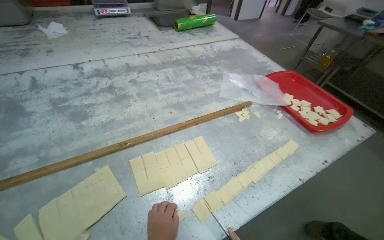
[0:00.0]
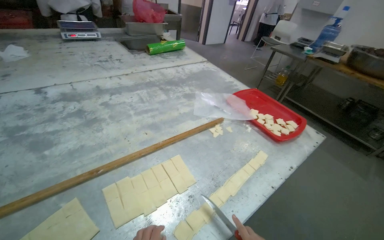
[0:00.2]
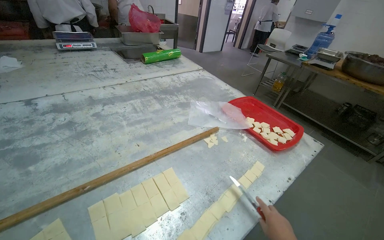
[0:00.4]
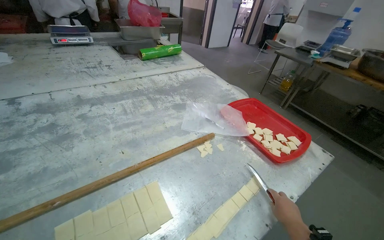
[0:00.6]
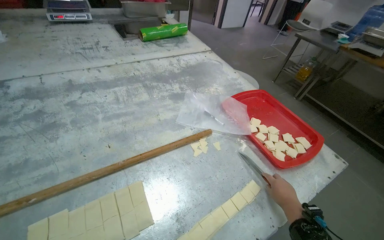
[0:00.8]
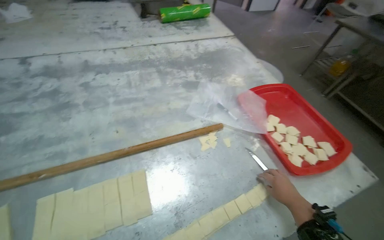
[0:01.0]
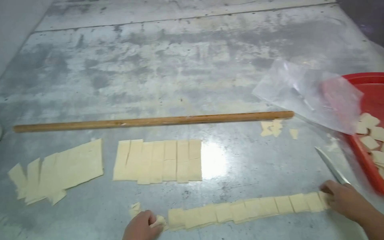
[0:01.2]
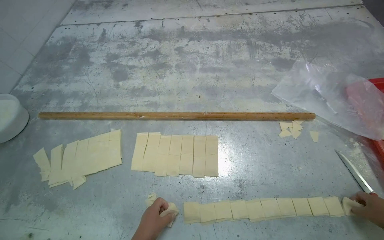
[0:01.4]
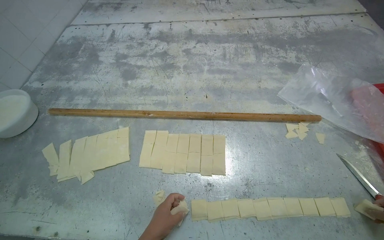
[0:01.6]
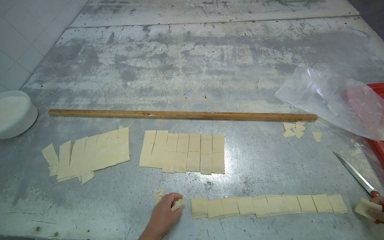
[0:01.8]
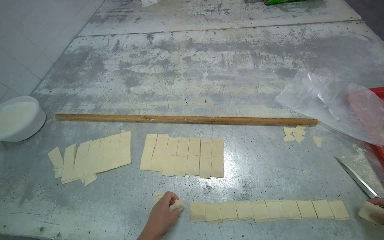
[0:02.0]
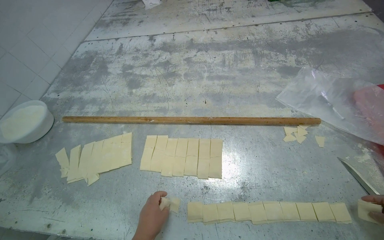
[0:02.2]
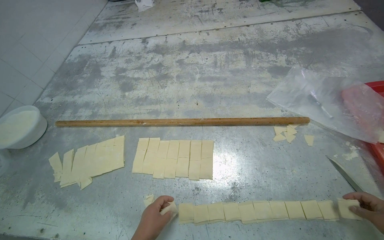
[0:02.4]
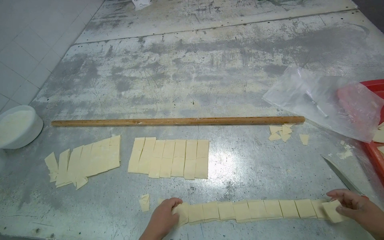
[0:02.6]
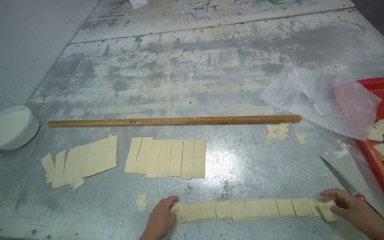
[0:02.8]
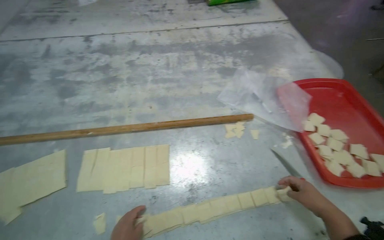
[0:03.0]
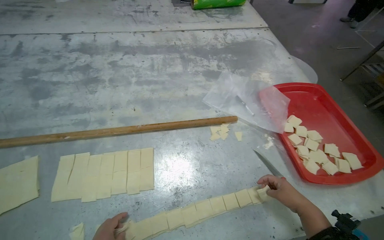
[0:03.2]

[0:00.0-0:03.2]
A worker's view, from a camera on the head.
Job: preparing food.
The whole recording: Cutting dough into small squares. The worker uses a knife to cut a long strip of dough into small square pieces.
0:00.0 to 0:01.6: The wearer looks roughly 30 degrees further to the left.

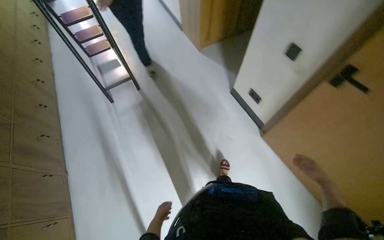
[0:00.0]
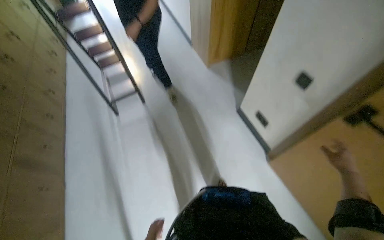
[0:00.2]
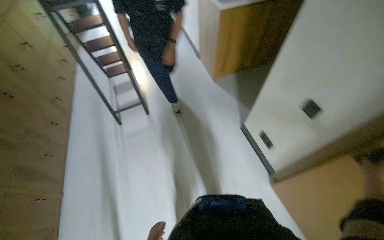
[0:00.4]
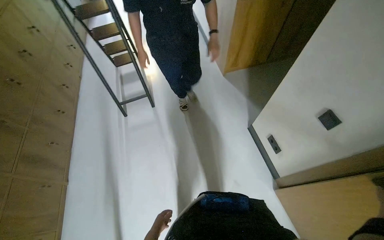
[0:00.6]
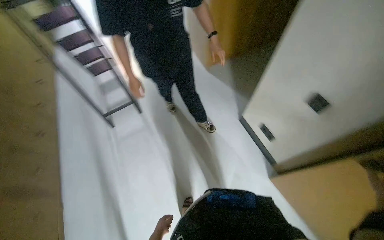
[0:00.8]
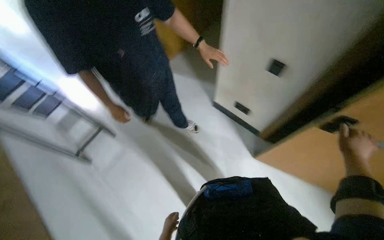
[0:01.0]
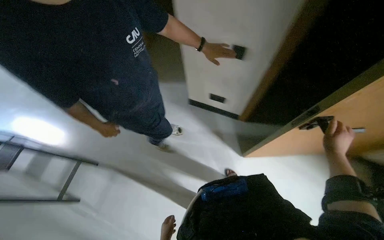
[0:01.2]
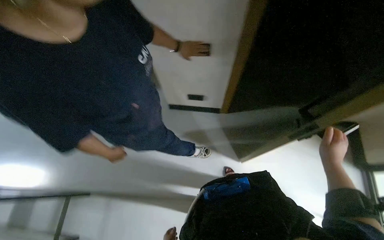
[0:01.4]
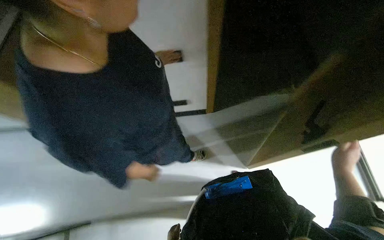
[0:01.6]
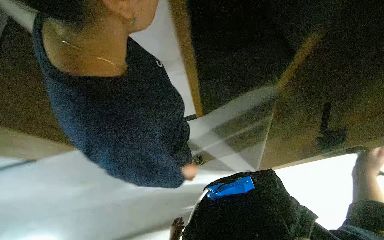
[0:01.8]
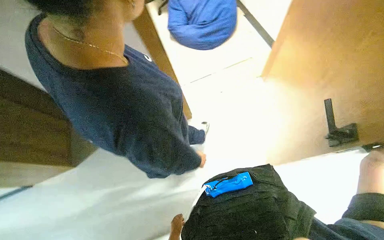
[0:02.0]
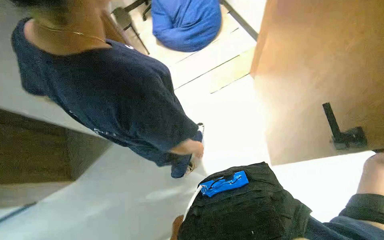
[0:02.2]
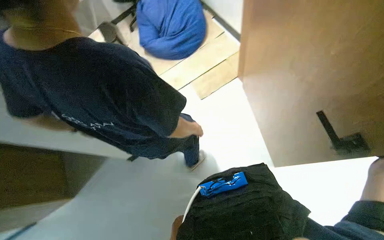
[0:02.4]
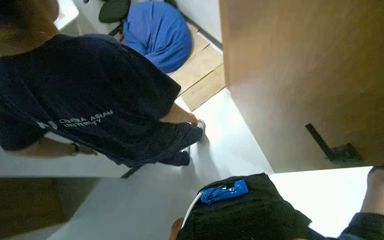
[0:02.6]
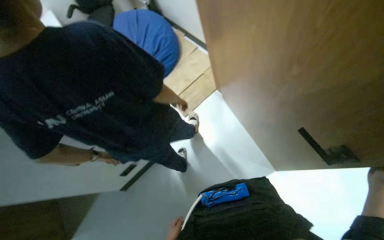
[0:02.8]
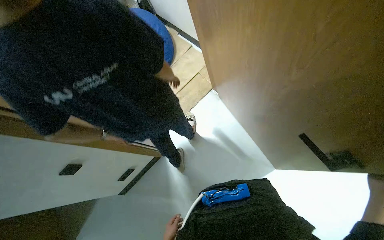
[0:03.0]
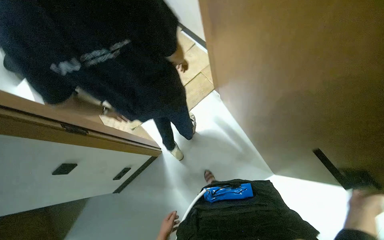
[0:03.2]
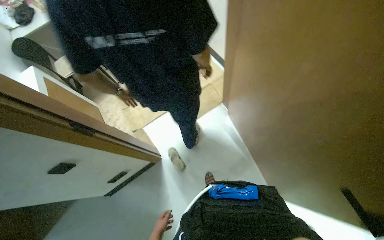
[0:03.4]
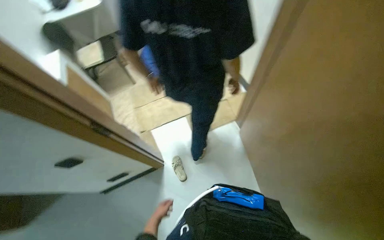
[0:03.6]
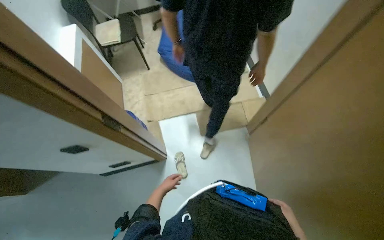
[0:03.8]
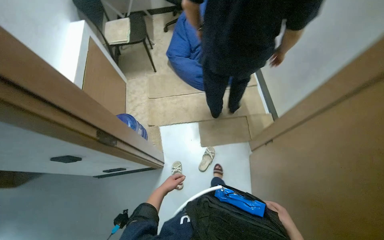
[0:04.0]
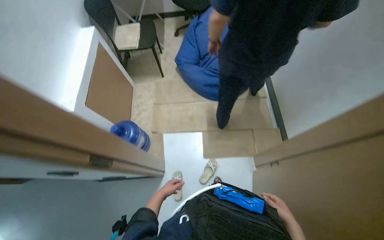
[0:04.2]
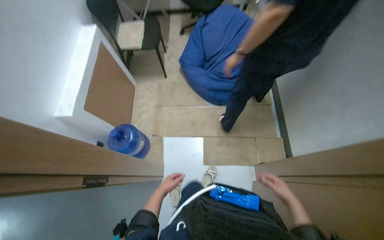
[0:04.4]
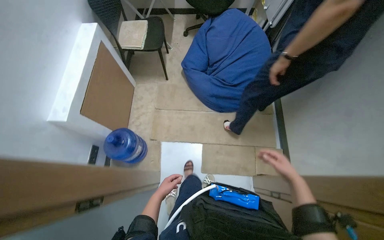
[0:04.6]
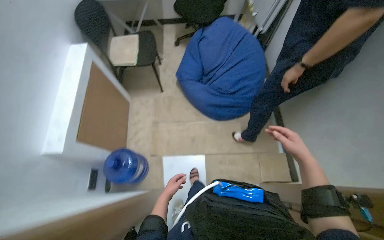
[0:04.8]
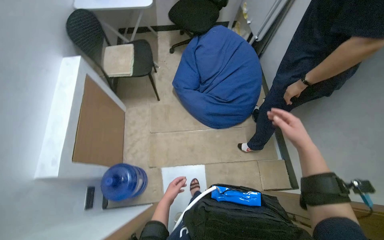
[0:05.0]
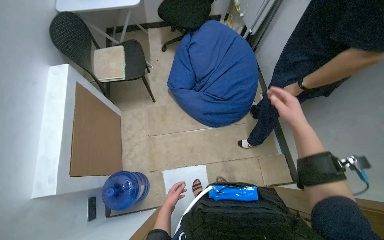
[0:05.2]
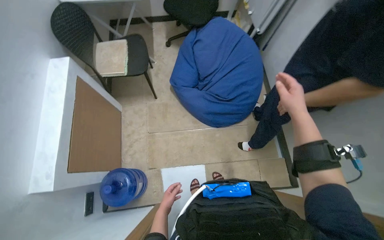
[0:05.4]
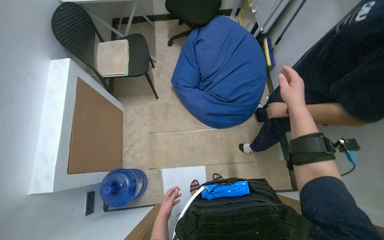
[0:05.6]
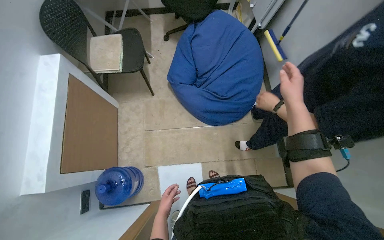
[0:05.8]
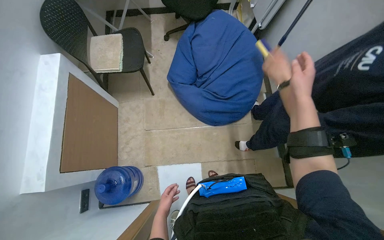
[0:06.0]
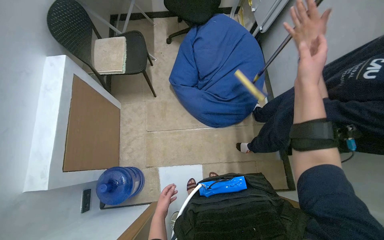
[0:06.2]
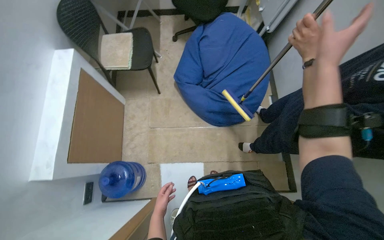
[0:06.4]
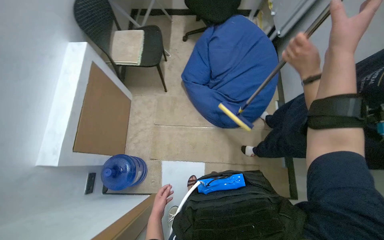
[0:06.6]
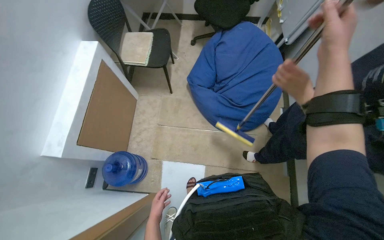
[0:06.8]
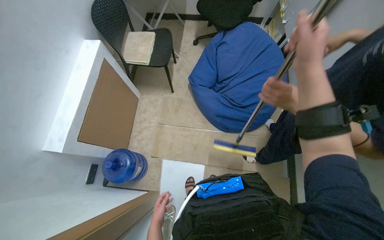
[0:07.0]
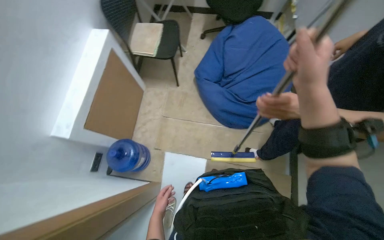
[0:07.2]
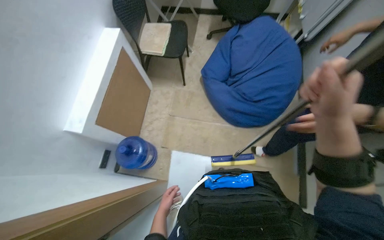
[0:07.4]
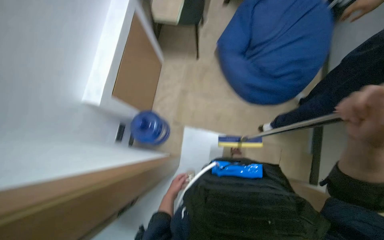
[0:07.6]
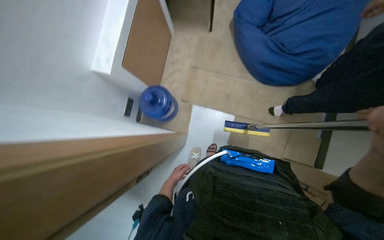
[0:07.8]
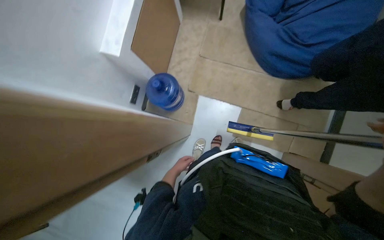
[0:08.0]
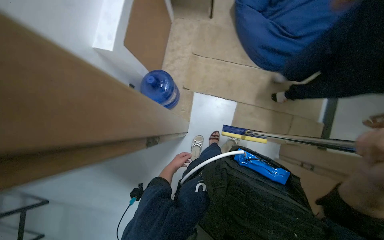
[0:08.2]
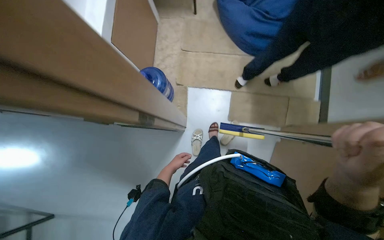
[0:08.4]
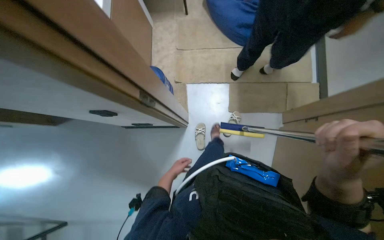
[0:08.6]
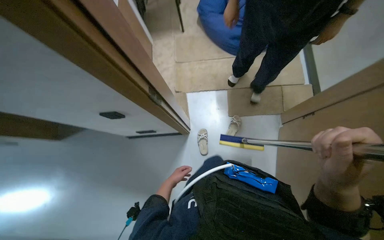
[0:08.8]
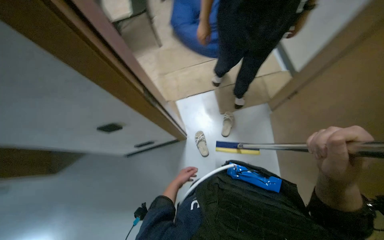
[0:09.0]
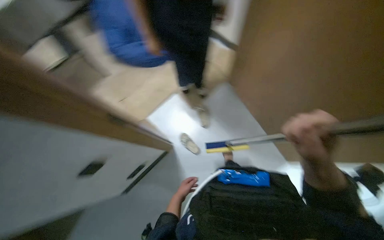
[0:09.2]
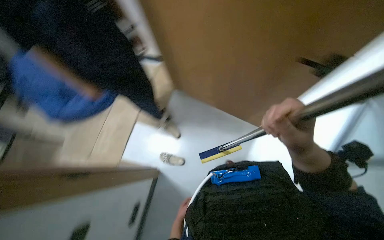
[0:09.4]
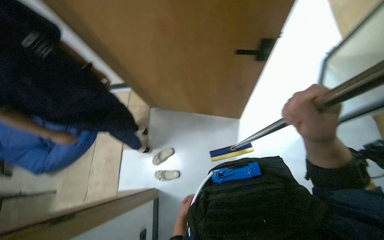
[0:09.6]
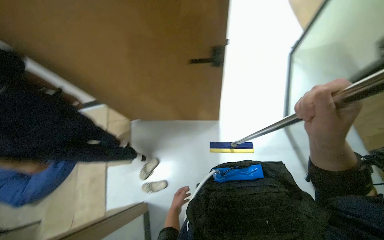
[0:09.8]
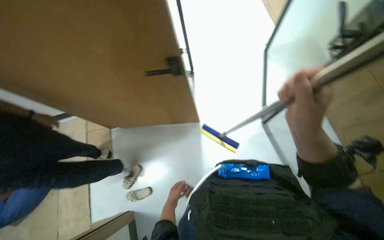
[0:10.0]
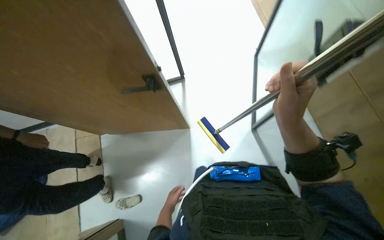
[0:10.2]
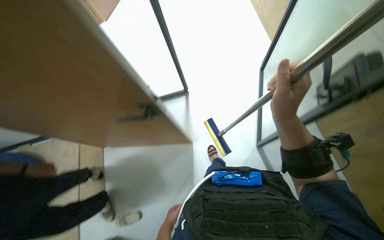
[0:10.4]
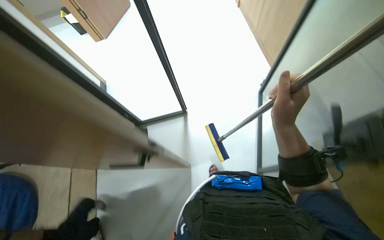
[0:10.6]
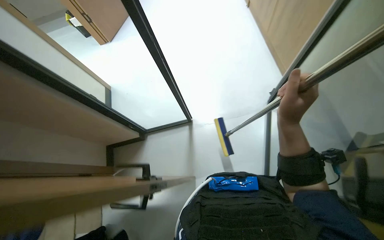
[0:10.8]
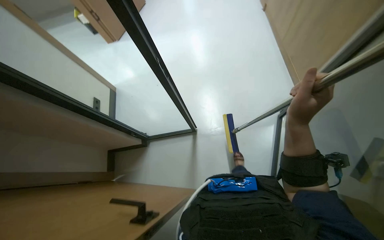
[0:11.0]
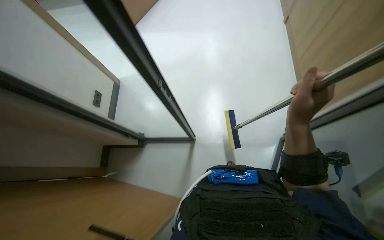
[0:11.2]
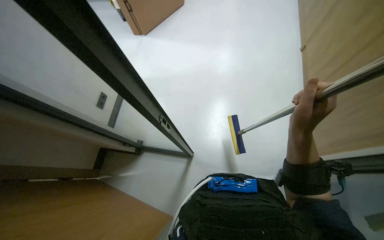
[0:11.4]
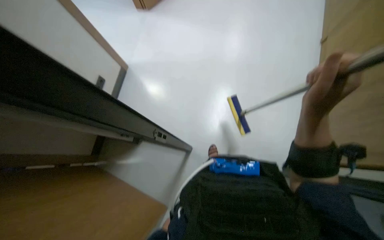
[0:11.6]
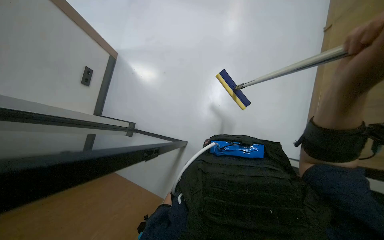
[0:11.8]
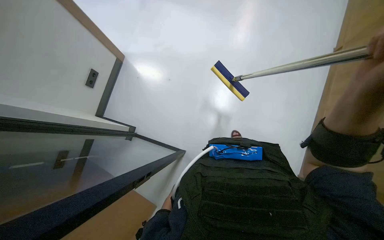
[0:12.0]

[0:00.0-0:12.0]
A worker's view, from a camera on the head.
Job: mopping floor.
The whole recording: Preparing to mop floor. The worker receives a mop from another person and holds it, preparing to clean the floor.
0:00.0 to 0:01.6: The wearer moves approximately 40 cm.
0:03.0 to 0:04.4: Everything in view rotates about 35 degrees clockwise.
0:04.4 to 0:06.0: The camera travels some 40 cm.
0:06.0 to 0:07.6: The right hand goes approximately 25 cm down the picture and nearer to the camera.
0:07.6 to 0:09.0: The view tilts approximately 15 degrees downward.
0:09.0 to 0:10.4: The wearer's head swings approximately 55 degrees to the right. The view tilts about 15 degrees upward.

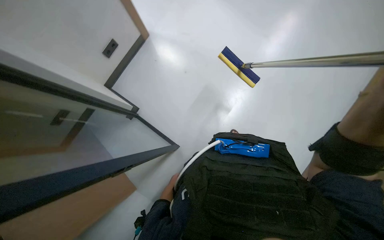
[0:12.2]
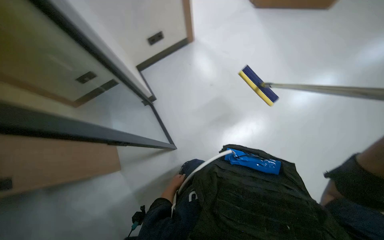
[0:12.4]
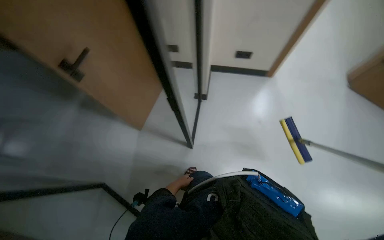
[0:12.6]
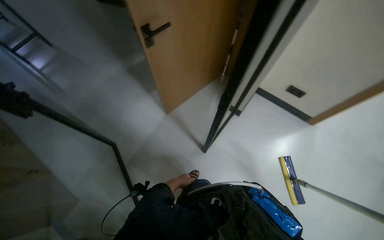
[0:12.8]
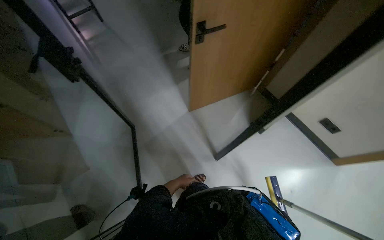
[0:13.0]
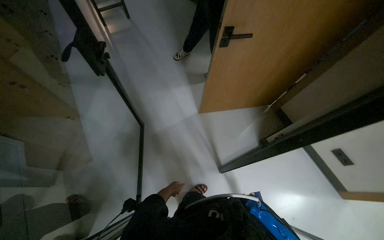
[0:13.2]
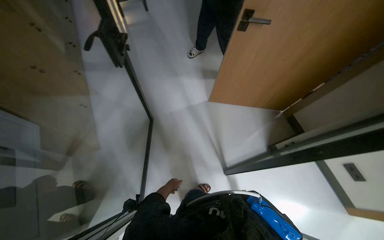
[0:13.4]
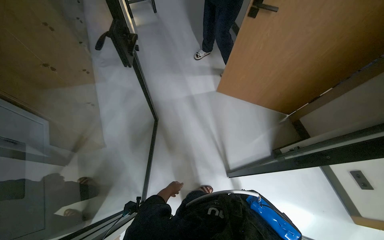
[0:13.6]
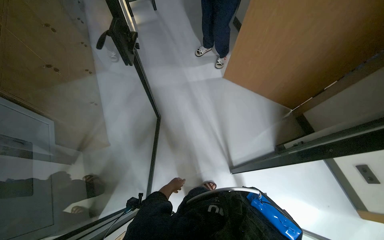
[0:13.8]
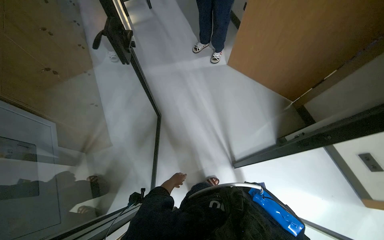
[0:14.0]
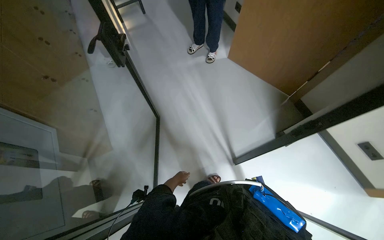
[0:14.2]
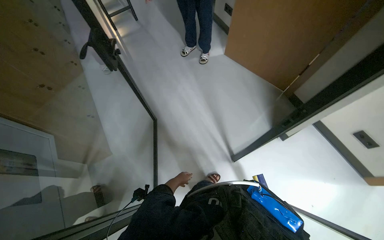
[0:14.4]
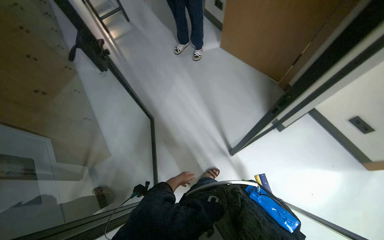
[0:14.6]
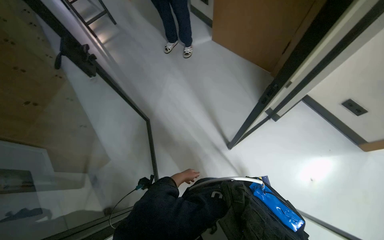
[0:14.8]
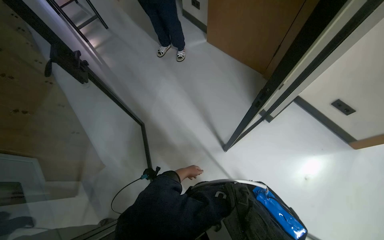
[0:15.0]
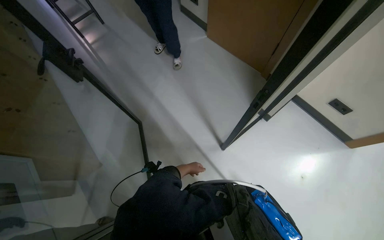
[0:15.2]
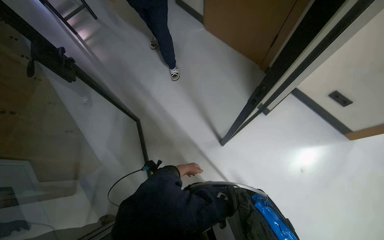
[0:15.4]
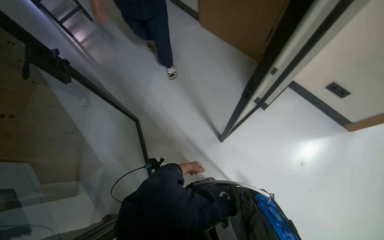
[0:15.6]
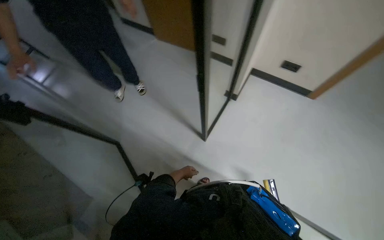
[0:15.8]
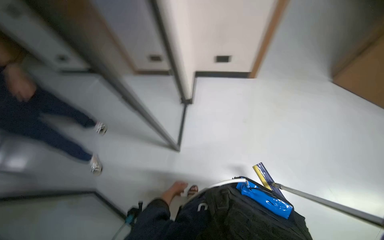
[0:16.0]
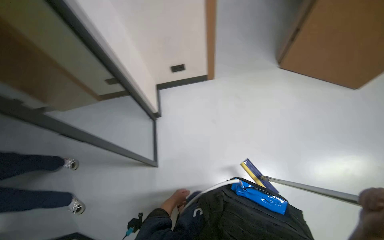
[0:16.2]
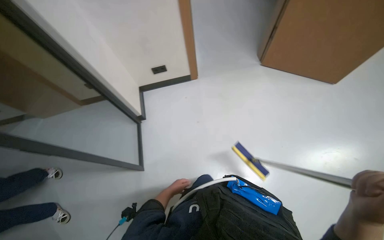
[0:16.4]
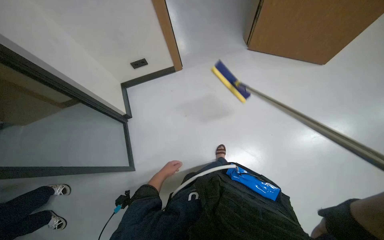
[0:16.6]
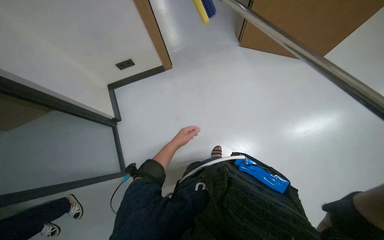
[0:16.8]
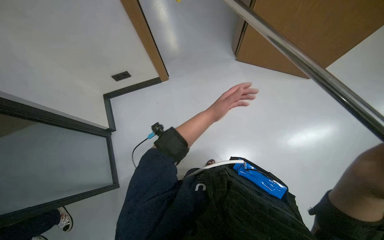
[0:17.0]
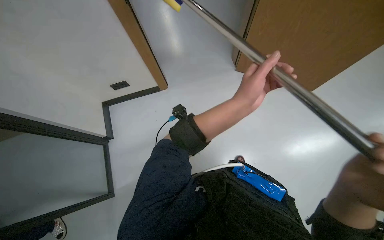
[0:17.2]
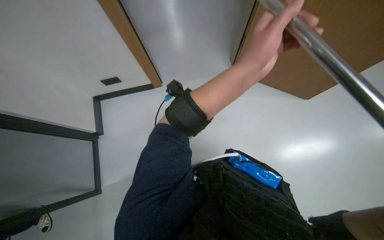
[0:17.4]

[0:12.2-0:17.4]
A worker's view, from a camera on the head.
Job: mopping floor.
The whole recording: Preparing to mop floor. The worker receives a mop from another person and holds it, preparing to clean the floor.
0:12.2 to 0:14.0: The wearer looks some 75 degrees further to the left.
0:14.0 to 0:15.6: The left hand heads to the right and nearer to the camera, covering roughly 20 cm.
